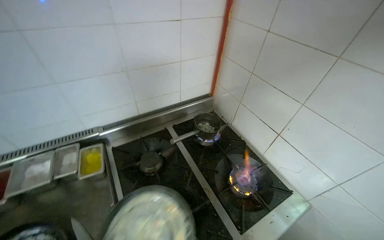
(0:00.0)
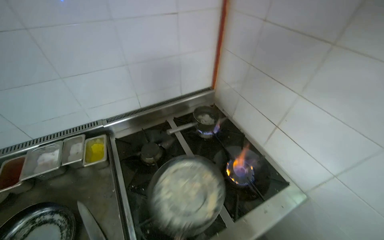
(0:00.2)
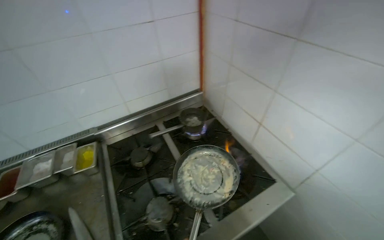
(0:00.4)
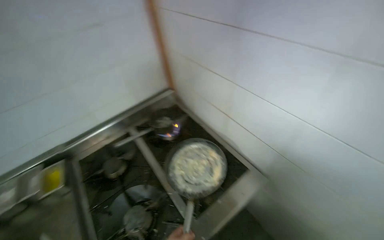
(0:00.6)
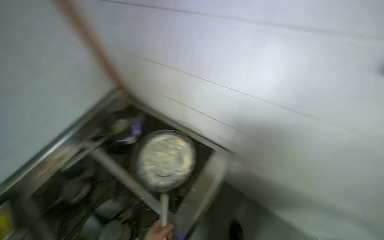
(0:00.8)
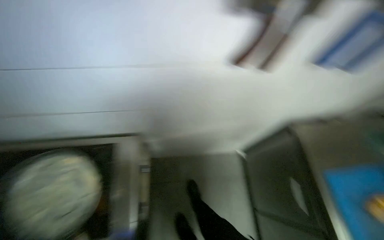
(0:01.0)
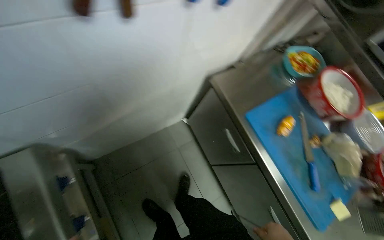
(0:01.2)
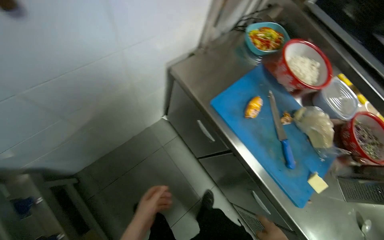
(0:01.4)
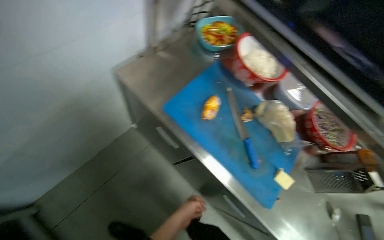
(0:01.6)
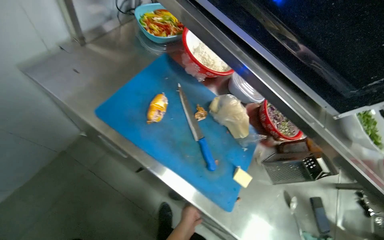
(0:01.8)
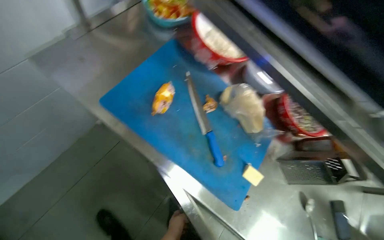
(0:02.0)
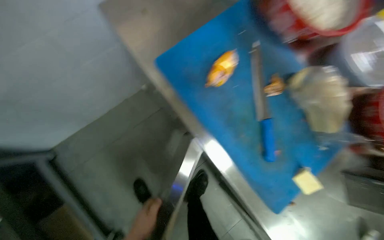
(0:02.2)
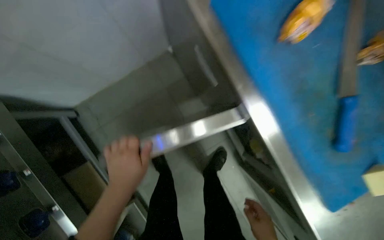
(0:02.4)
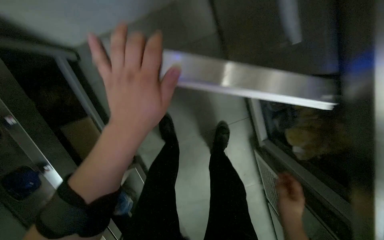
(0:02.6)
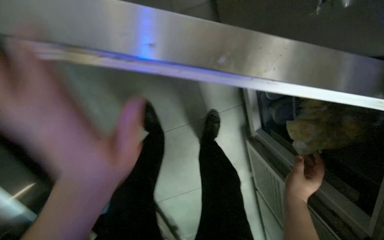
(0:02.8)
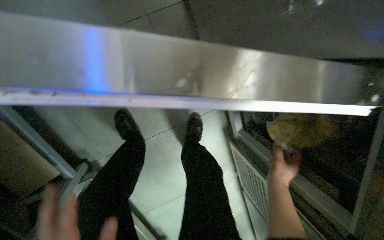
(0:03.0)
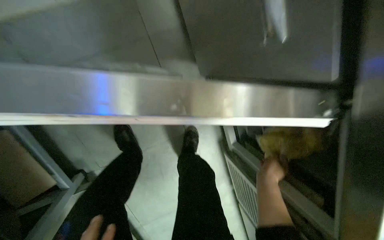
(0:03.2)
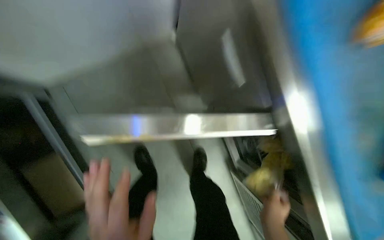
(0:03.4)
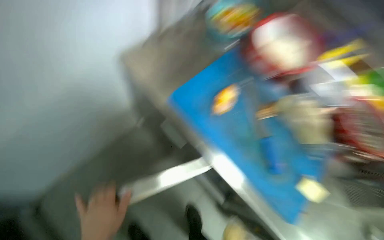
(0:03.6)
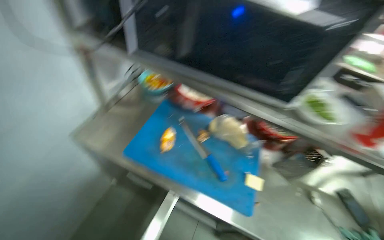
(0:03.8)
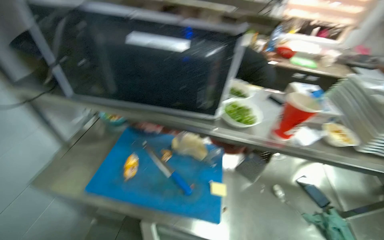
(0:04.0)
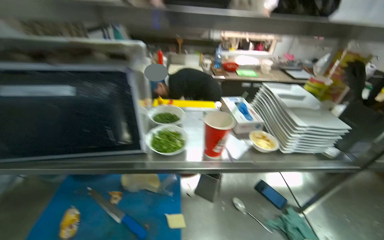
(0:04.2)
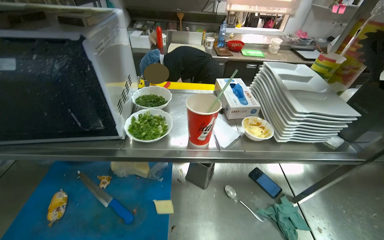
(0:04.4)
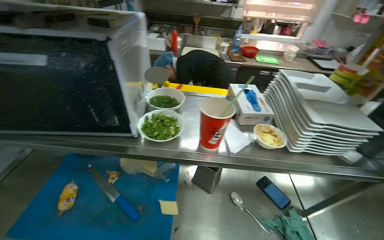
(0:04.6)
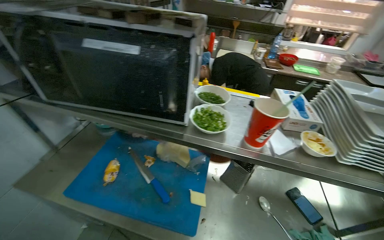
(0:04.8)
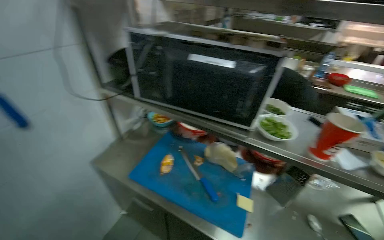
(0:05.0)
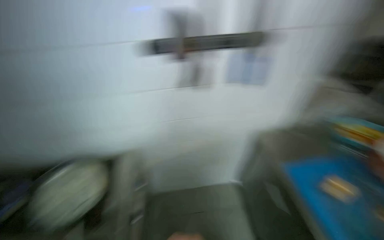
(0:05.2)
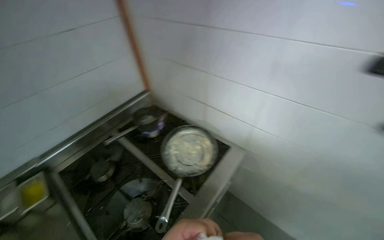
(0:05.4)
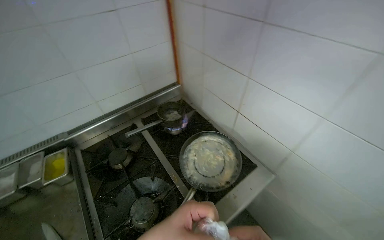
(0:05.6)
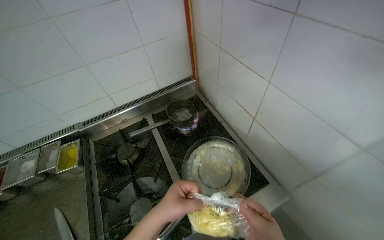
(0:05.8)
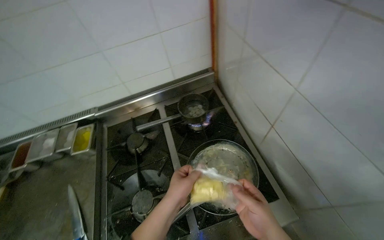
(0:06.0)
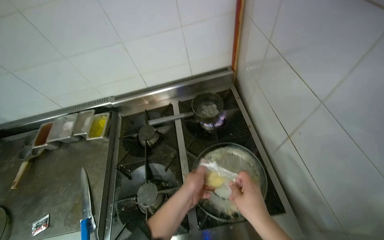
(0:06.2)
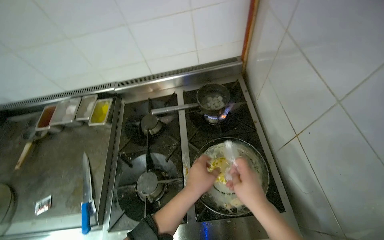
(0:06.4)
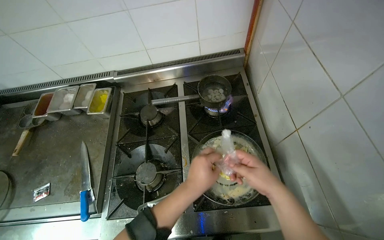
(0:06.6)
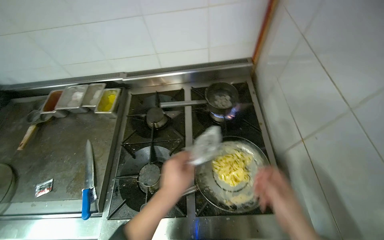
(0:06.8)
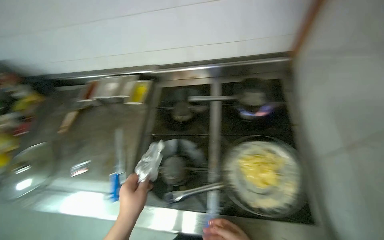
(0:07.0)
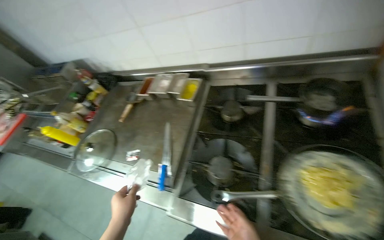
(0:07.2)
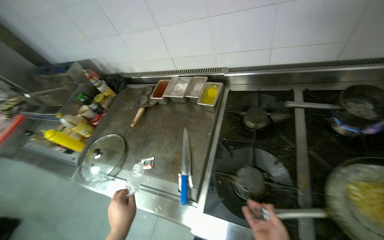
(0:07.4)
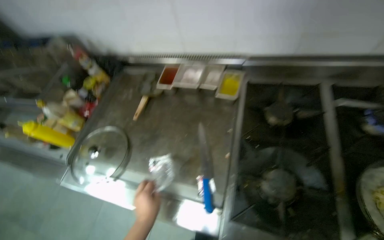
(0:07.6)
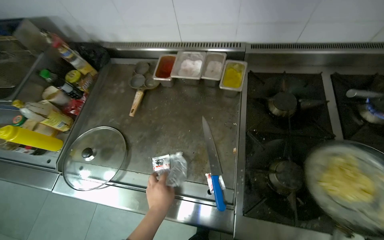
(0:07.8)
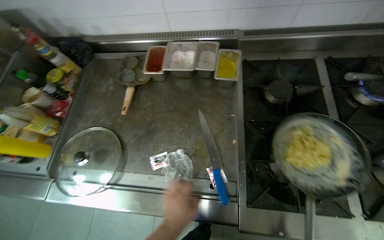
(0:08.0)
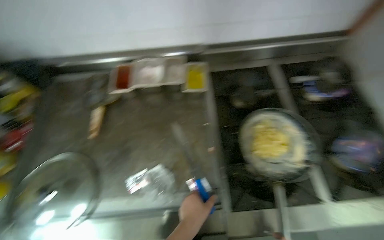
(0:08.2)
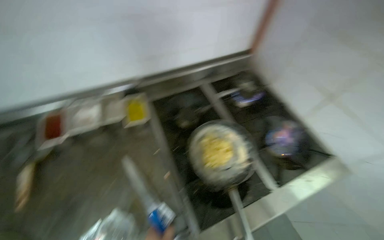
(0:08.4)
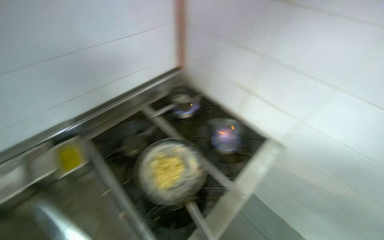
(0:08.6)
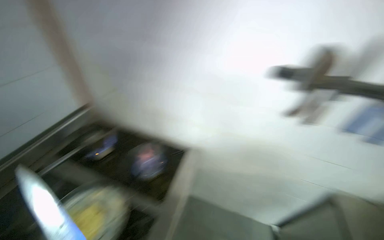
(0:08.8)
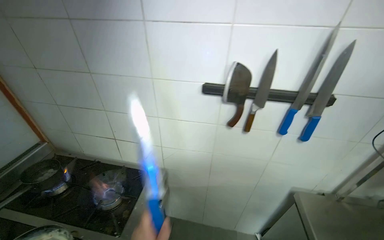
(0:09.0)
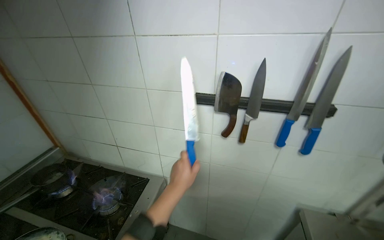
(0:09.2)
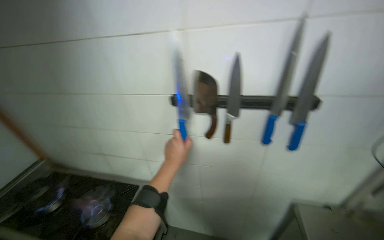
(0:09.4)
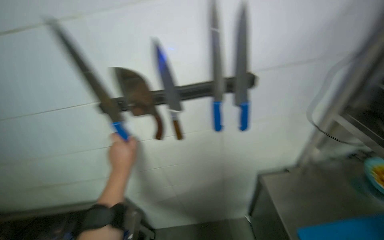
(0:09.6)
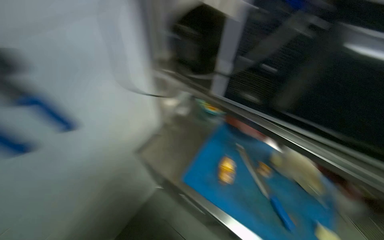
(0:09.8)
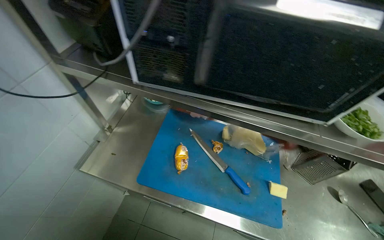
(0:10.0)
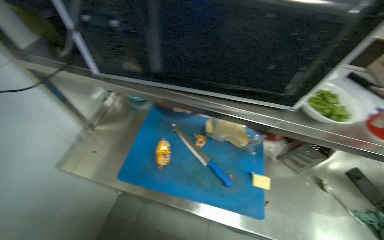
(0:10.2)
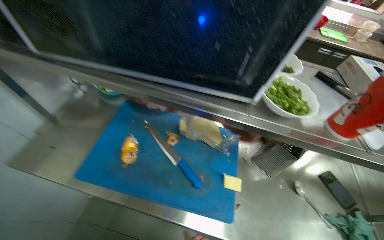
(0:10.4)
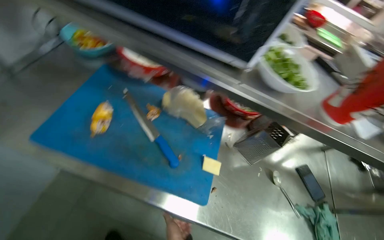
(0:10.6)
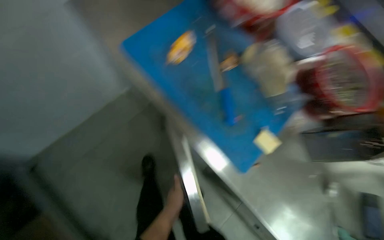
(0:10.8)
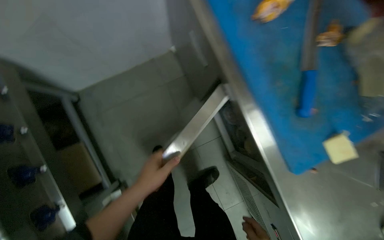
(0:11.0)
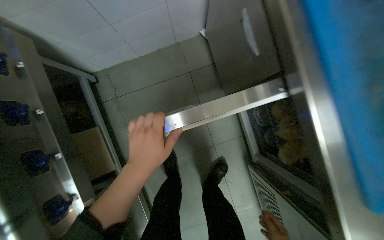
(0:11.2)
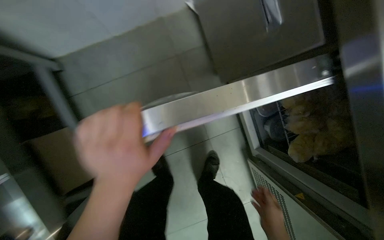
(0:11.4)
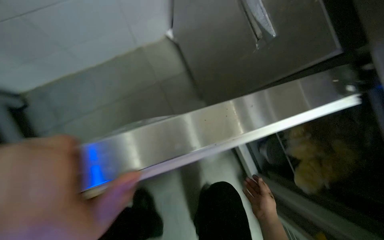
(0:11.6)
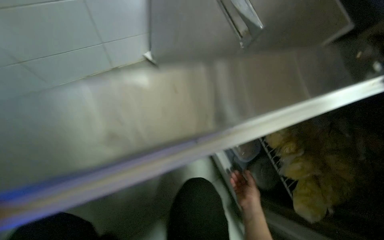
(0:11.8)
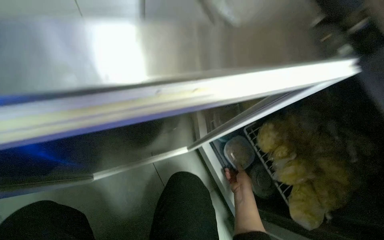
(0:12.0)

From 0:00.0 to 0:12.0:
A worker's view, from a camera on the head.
Job: cooking food.
The whole recording: Cooking pasta with various ingredients. The worker adds noodles, mushrooms, chicken, and sauce to a pan and stirs the ingredients on the stove.
From 0:00.0 to 0:01.6: The wearer moves some 80 cm. The wearer looks some 95 degrees further to the right. The view tilts some 25 degrees downward.
From 0:01.6 to 0:03.0: The camera travels about 50 cm. The view tips downward by about 40 degrees.
From 0:03.0 to 0:04.4: The camera is carried about 70 cm. The wearer looks about 55 degrees further to the right. The camera pitches upward, by some 45 degrees.
From 0:04.4 to 0:06.0: The camera is carried some 90 cm. The wearer's head swings some 130 degrees to the left. The view tips downward by some 15 degrees.
From 0:06.0 to 0:07.6: The camera travels to the left, roughly 50 cm. The head turns to the left by roughly 35 degrees.
From 0:07.6 to 0:09.0: The head travels approximately 50 cm. The head turns to the right by some 95 degrees. The wearer looks about 20 degrees further upward.
From 0:09.0 to 0:10.4: The camera travels about 50 cm. The wearer's head swings approximately 50 degrees to the right.
From 0:10.4 to 0:12.0: The wearer moves approximately 60 cm. Everything in view rotates about 45 degrees clockwise.

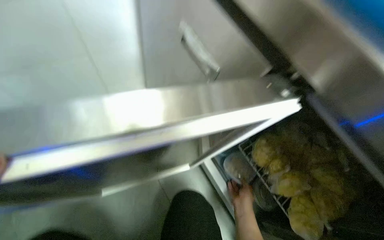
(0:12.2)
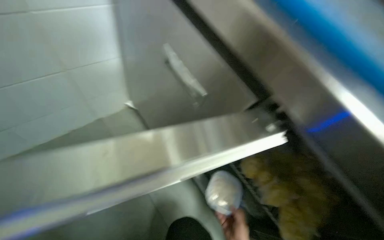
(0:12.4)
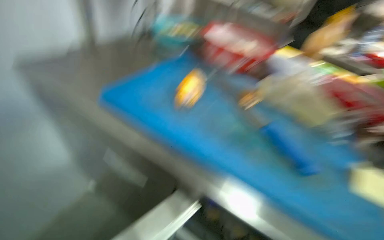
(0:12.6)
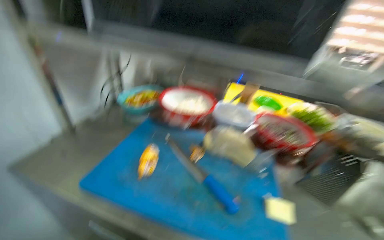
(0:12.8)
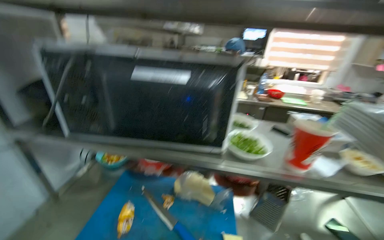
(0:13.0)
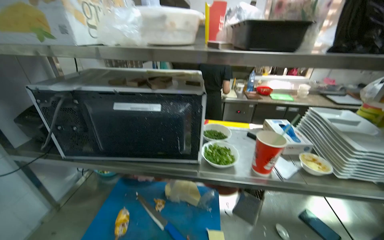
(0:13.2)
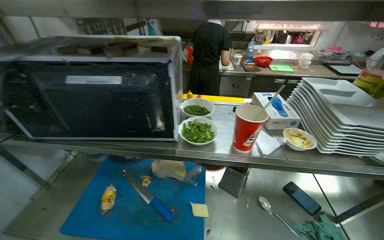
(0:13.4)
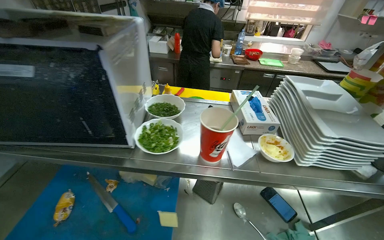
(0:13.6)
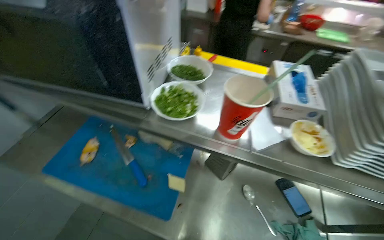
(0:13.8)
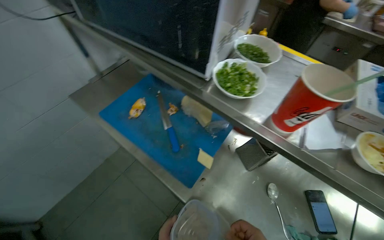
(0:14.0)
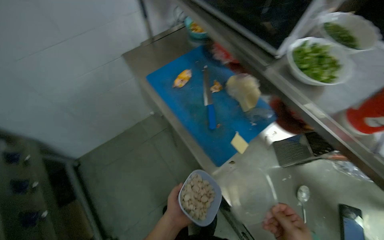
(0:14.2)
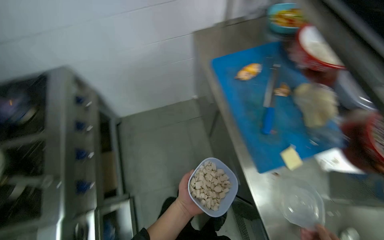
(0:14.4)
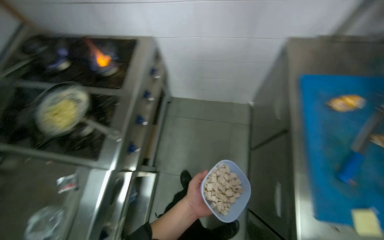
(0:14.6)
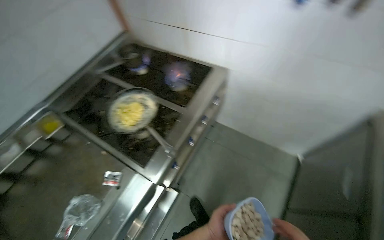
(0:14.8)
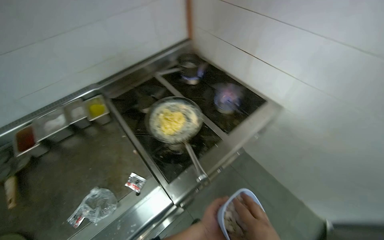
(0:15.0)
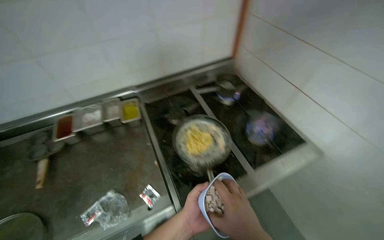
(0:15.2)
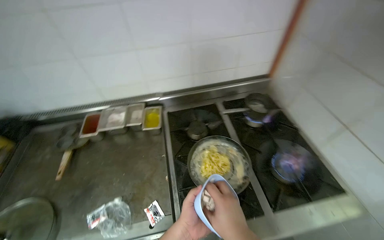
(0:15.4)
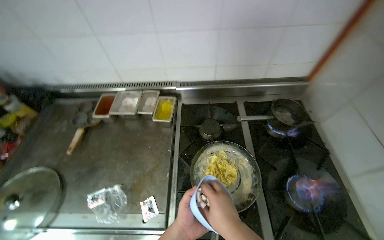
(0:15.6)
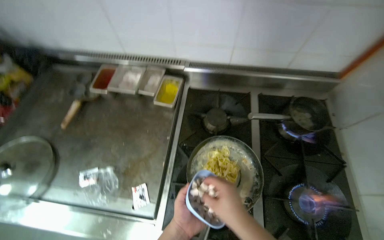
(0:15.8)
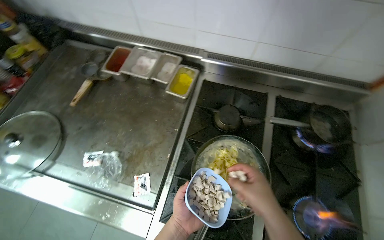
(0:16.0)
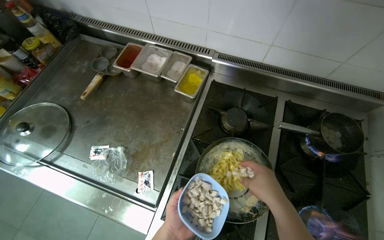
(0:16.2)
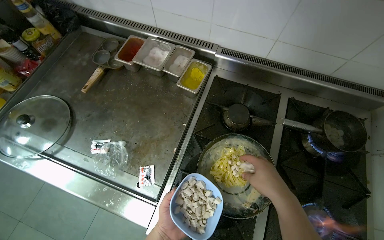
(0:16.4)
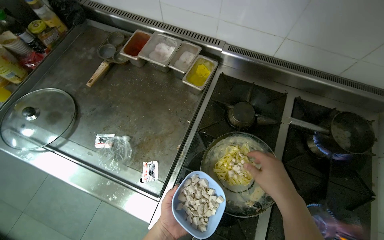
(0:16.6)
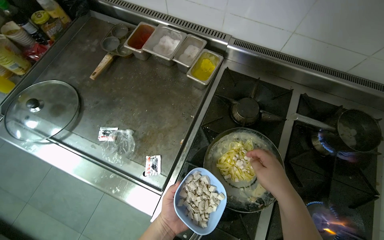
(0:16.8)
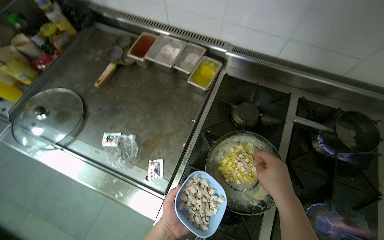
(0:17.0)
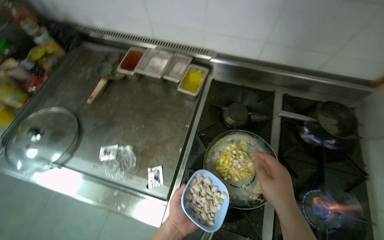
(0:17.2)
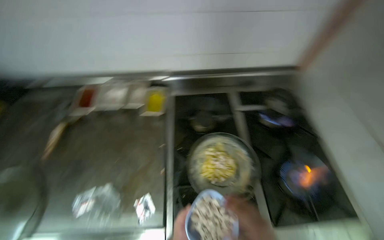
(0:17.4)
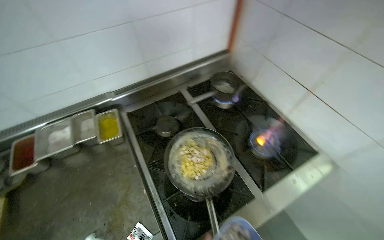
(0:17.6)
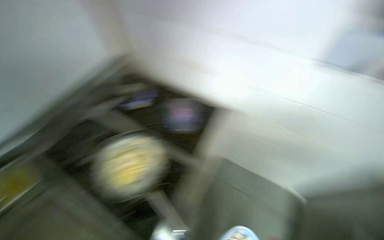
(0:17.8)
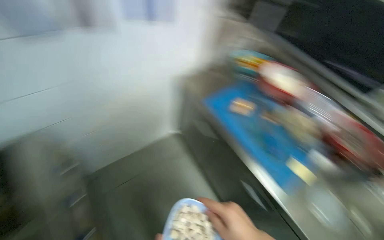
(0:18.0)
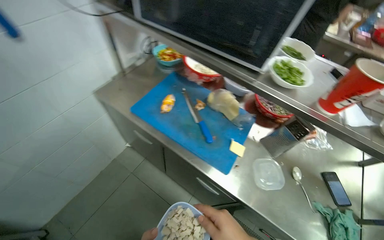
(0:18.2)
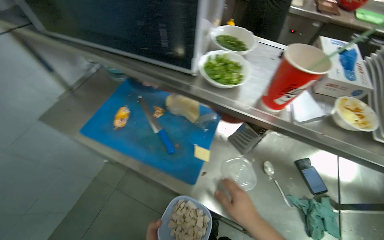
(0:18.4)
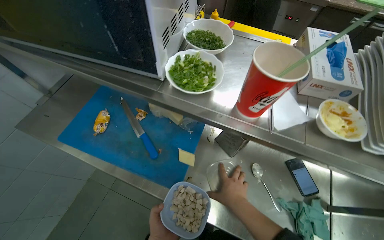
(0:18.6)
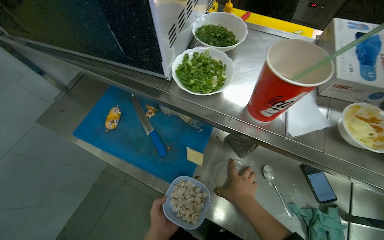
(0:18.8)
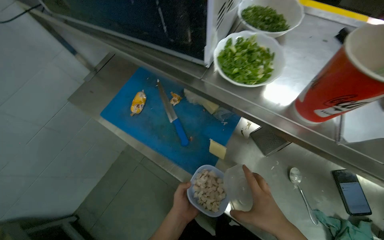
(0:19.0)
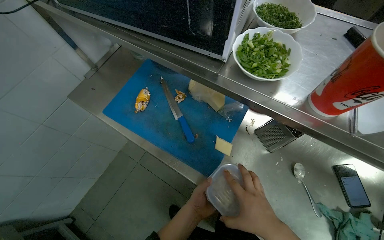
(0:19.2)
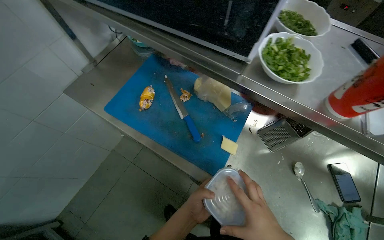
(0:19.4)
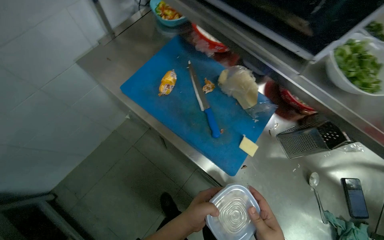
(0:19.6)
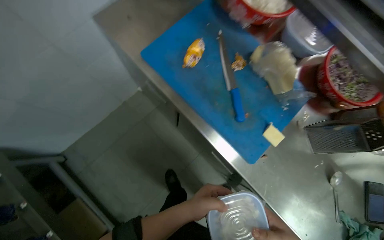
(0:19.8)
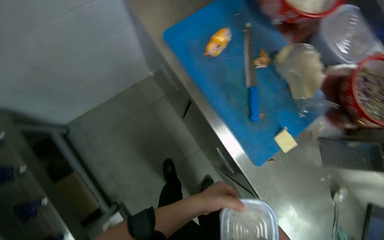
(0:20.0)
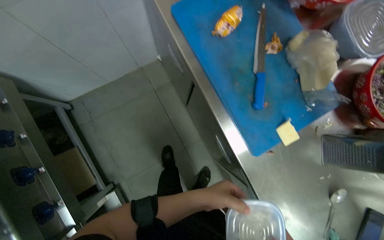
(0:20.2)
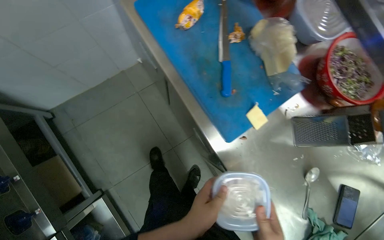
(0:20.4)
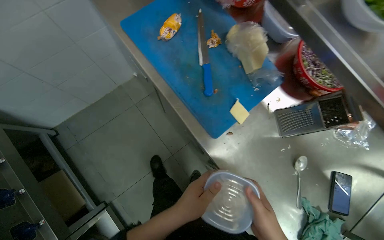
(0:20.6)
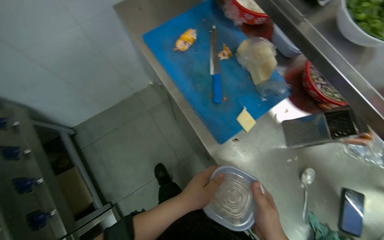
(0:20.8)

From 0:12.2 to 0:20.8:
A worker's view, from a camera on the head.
Job: cooking food.
The whole recording: Cooking pasta with various ingredients. The worker adds noodles, mushrooms, chicken, and sauce to a pan and stirs the ingredients on the stove.
From 0:12.2 to 0:13.6: The camera is carried about 70 cm. The head rotates some 35 degrees to the right.
From 0:13.6 to 0:15.0: The camera travels roughly 70 cm. The wearer looks approximately 135 degrees further to the left. The camera pitches downward, by approximately 20 degrees.
From 0:15.0 to 0:16.6: The head turns to the left by about 60 degrees. The view tips downward by about 15 degrees.
From 0:16.6 to 0:18.0: The head rotates roughly 90 degrees to the right.
From 0:18.0 to 0:19.4: The camera pitches downward, by some 15 degrees.
From 0:19.4 to 0:20.8: Everything in view rotates approximately 25 degrees clockwise.
